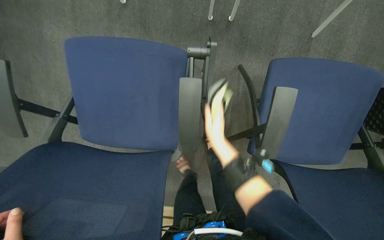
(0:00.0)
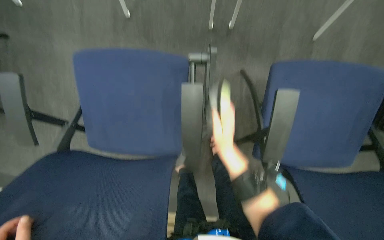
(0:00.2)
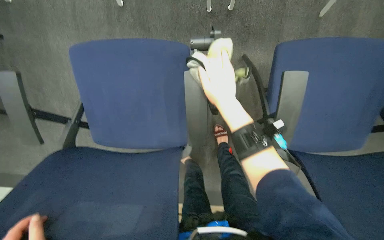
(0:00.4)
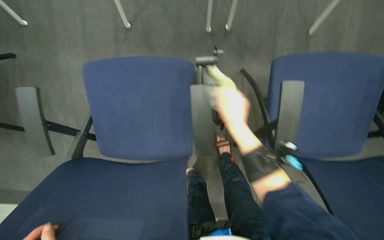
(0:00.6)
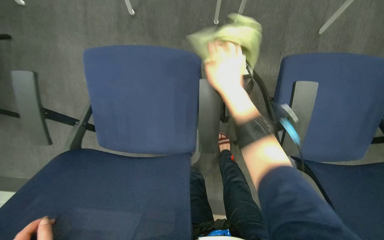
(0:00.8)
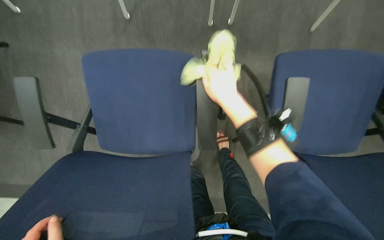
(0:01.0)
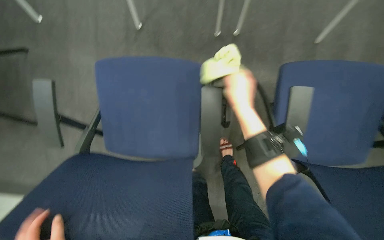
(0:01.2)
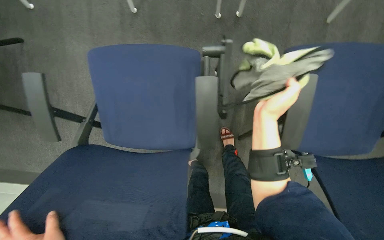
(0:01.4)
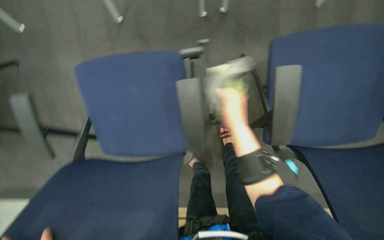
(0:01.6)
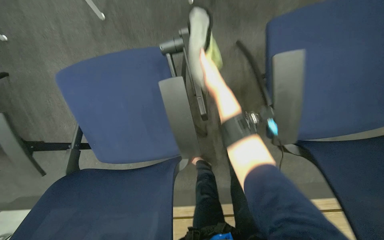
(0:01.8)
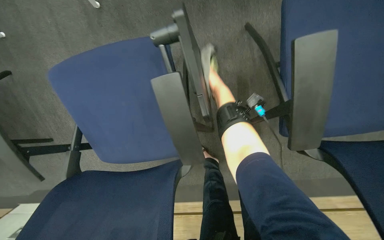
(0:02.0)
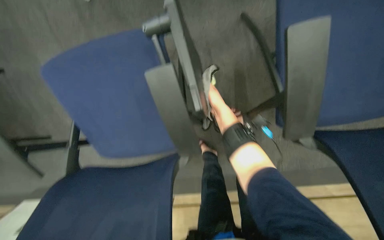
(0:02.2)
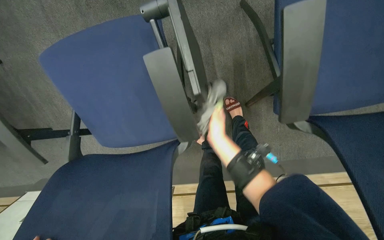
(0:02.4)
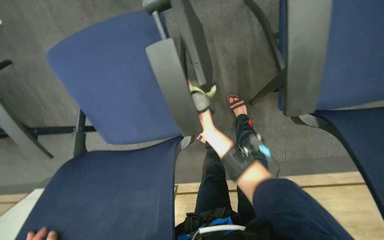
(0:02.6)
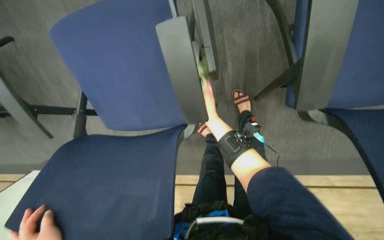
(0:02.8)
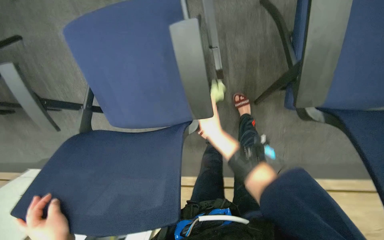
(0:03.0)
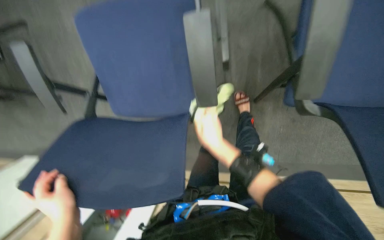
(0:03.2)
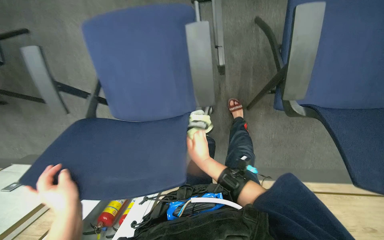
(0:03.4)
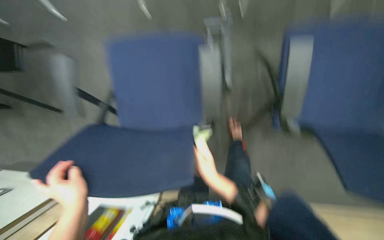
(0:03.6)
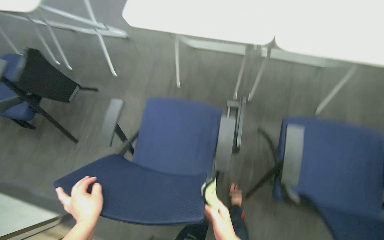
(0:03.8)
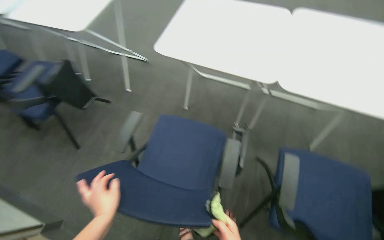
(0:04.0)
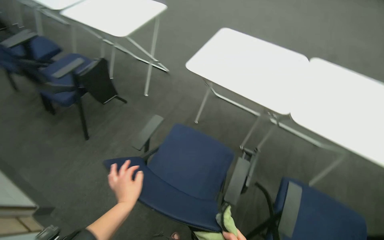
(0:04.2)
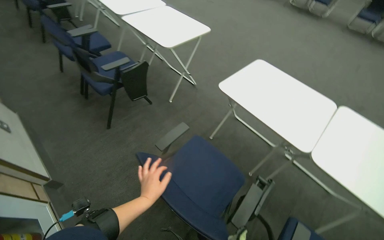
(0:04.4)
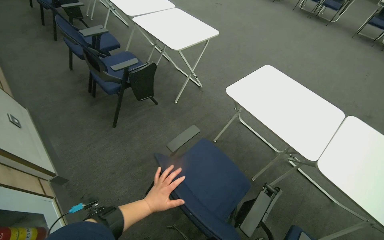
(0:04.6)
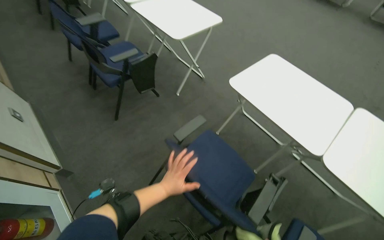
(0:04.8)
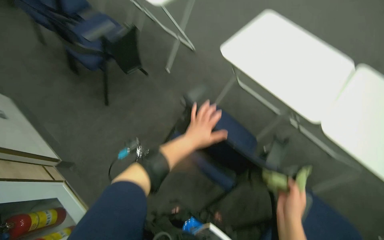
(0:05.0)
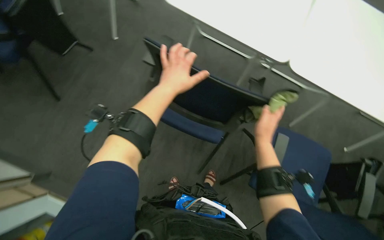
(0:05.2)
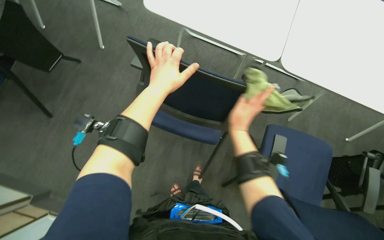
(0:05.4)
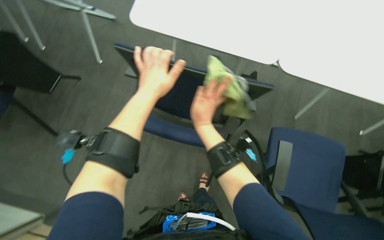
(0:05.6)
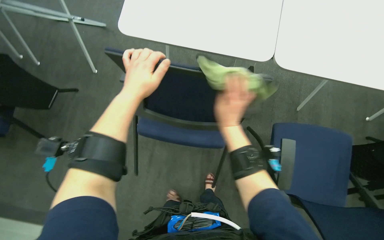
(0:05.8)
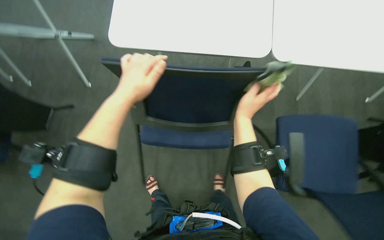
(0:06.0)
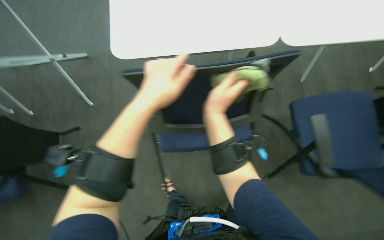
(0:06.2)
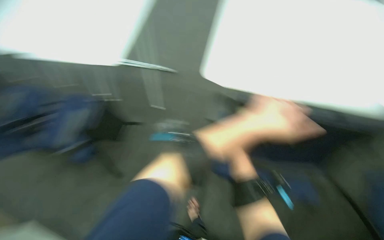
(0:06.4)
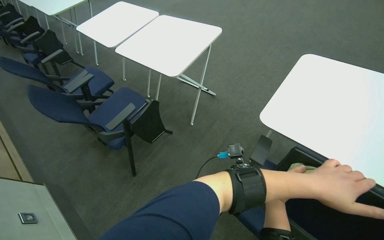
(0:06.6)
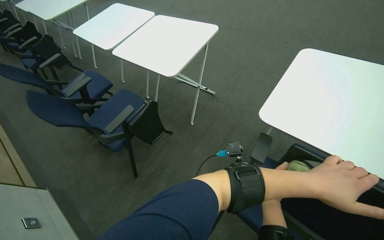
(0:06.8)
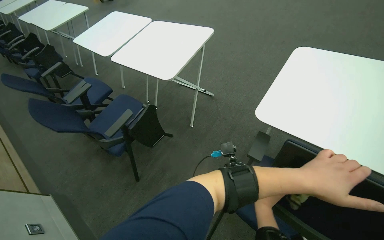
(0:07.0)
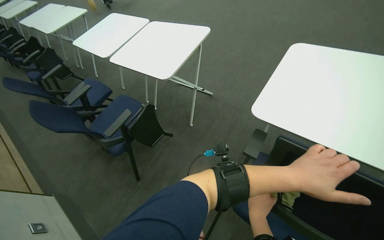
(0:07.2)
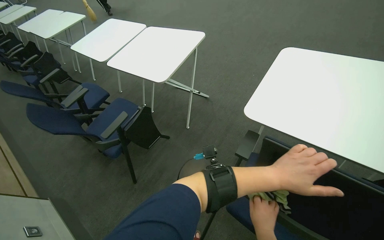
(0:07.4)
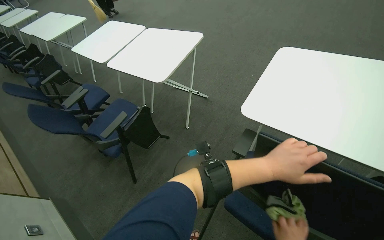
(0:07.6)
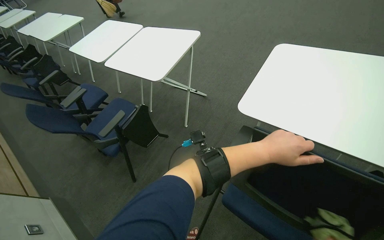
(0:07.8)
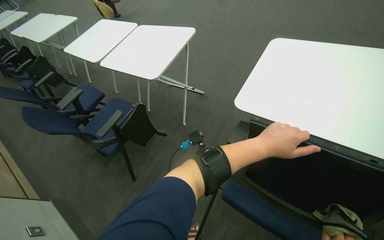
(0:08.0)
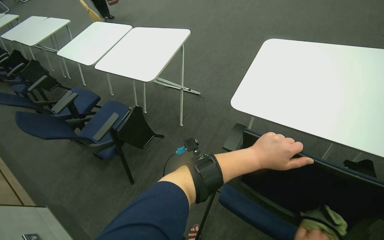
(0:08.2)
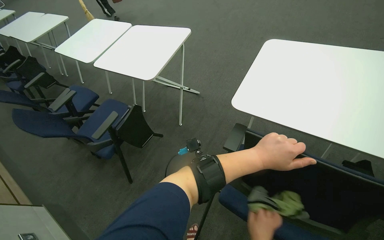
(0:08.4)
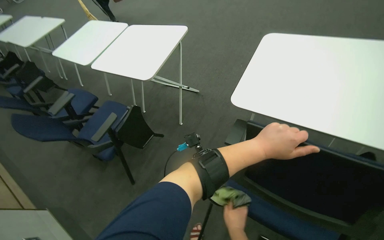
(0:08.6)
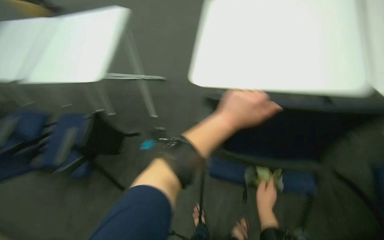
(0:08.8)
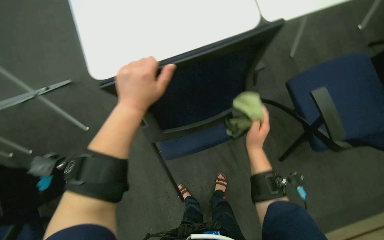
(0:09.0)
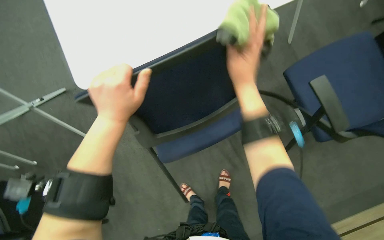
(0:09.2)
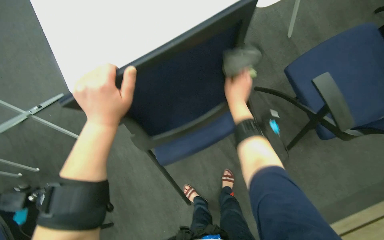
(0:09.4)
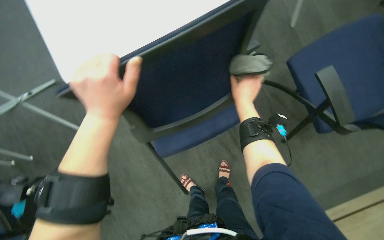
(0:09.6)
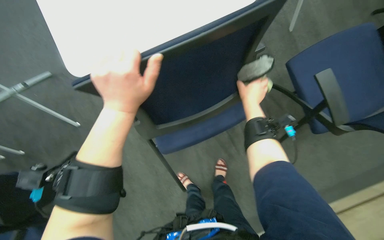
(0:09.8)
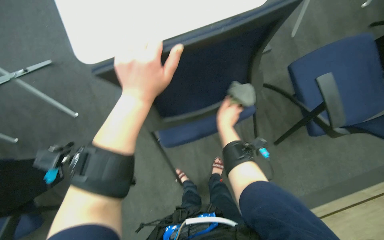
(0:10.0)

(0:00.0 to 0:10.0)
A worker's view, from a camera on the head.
Job: wiping surfaces.
The whole recording: Wiping conference room chairs. The worker wipes the seats, backrests, and frames of conference room chairs with a cloth.
0:00.0 - 0:01.4: The right hand travels nearer to the camera by approximately 10 cm.
0:01.4 - 0:02.8: The wearer looks roughly 10 degrees further downward. The right hand heads farther from the camera, covering approximately 30 cm, and travels up the picture and back again, approximately 10 cm each way.
0:02.8 - 0:04.2: The camera travels about 40 cm. The camera pitches upward, by some 50 degrees. The scene turns roughly 40 degrees clockwise in the picture.
0:04.2 - 0:05.8: The view tips downward by some 15 degrees.
0:05.8 - 0:07.2: The head rotates roughly 30 degrees to the left. The wearer looks roughly 20 degrees further upward.
0:07.2 - 0:08.6: The left hand is displaced to the left by about 10 cm.
0:08.6 - 0:10.0: The wearer looks some 50 degrees further to the right. The camera pitches downward, by about 20 degrees.

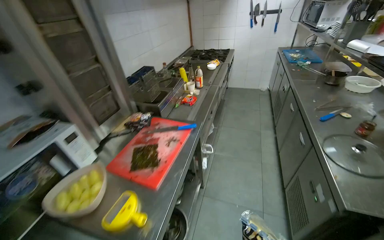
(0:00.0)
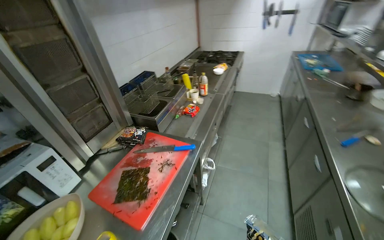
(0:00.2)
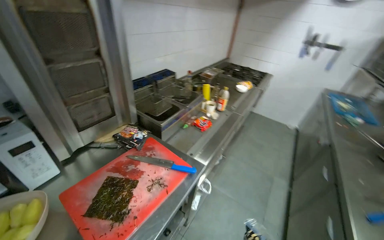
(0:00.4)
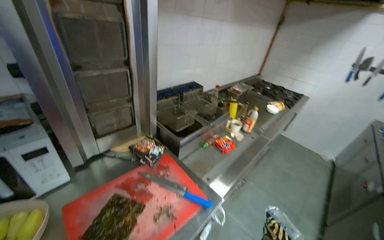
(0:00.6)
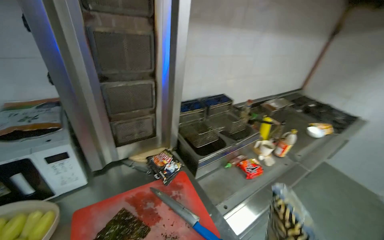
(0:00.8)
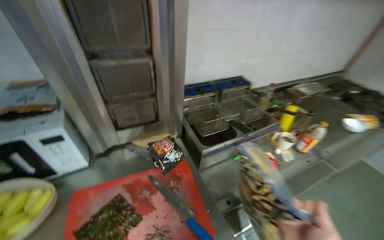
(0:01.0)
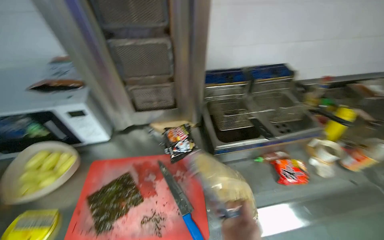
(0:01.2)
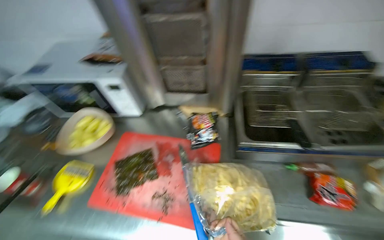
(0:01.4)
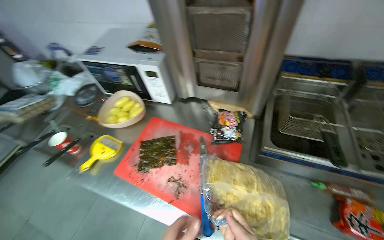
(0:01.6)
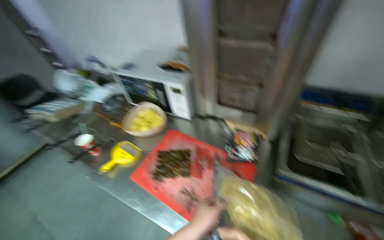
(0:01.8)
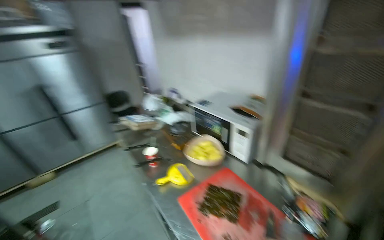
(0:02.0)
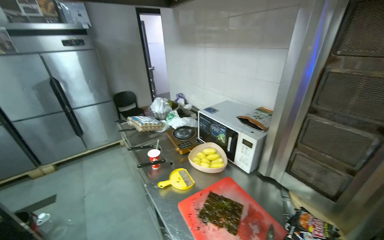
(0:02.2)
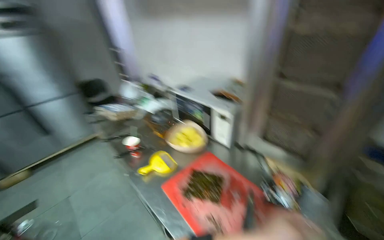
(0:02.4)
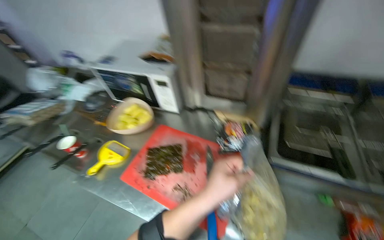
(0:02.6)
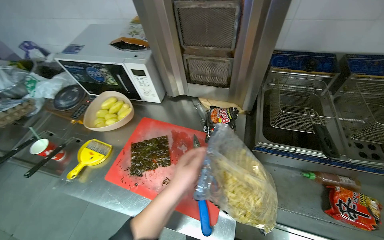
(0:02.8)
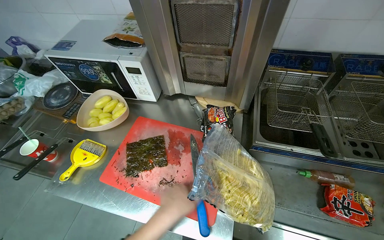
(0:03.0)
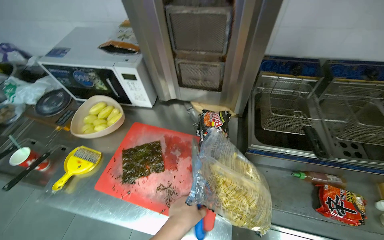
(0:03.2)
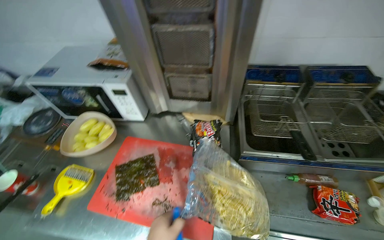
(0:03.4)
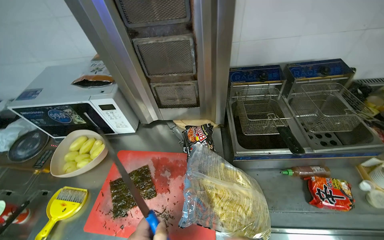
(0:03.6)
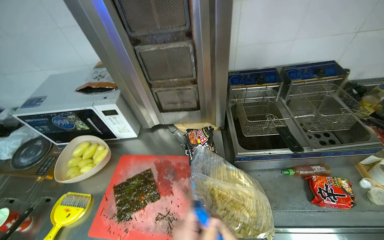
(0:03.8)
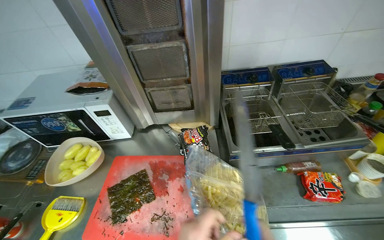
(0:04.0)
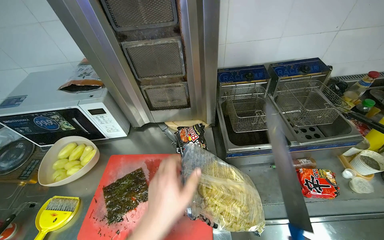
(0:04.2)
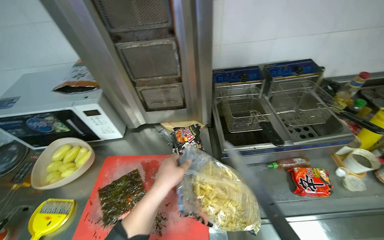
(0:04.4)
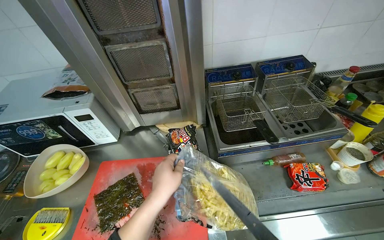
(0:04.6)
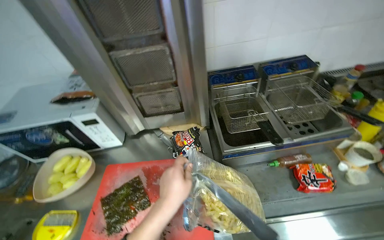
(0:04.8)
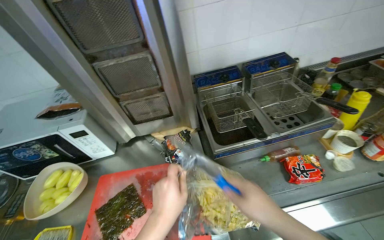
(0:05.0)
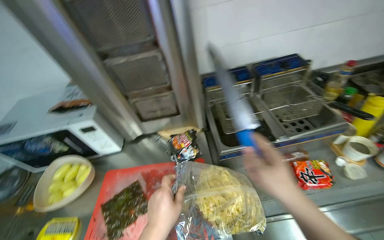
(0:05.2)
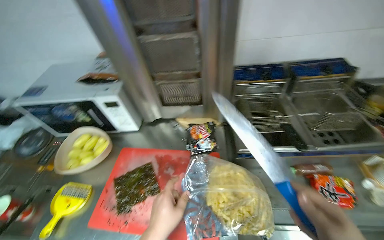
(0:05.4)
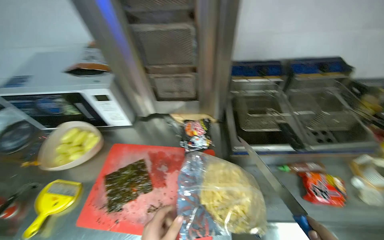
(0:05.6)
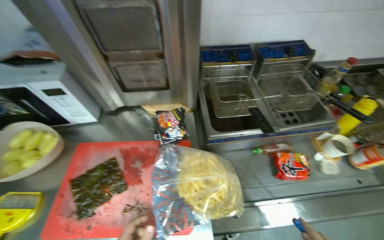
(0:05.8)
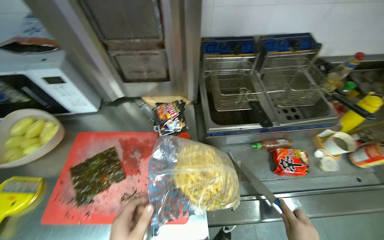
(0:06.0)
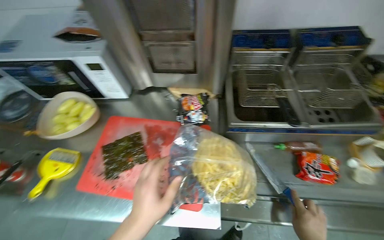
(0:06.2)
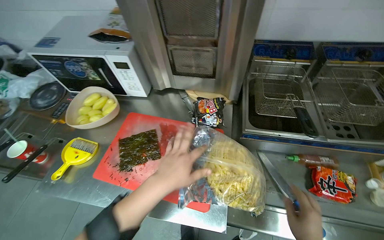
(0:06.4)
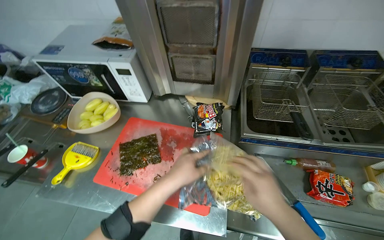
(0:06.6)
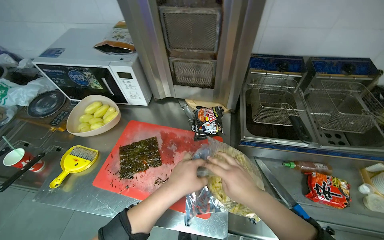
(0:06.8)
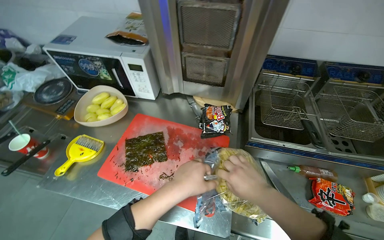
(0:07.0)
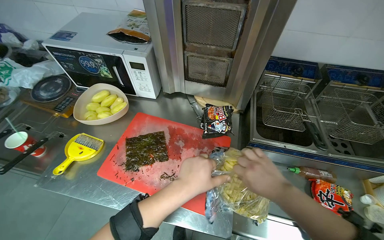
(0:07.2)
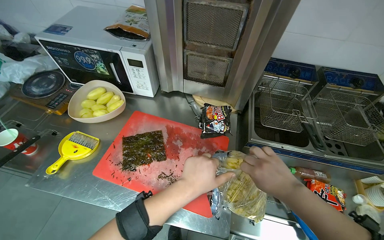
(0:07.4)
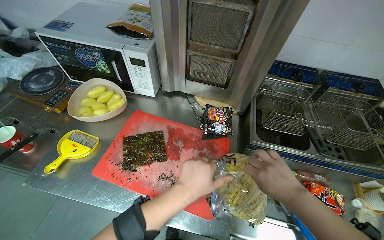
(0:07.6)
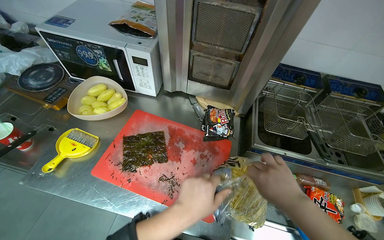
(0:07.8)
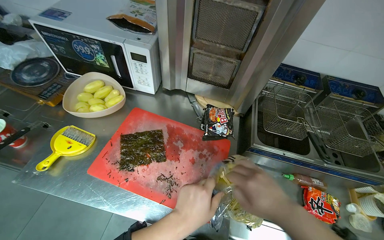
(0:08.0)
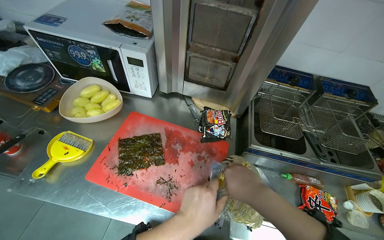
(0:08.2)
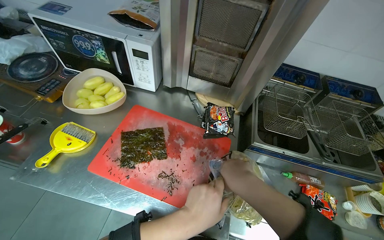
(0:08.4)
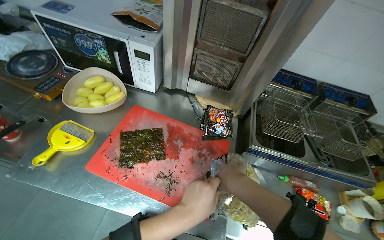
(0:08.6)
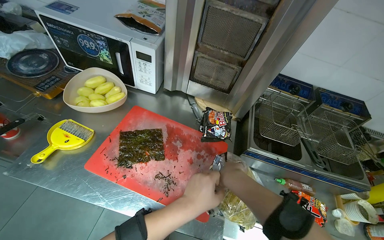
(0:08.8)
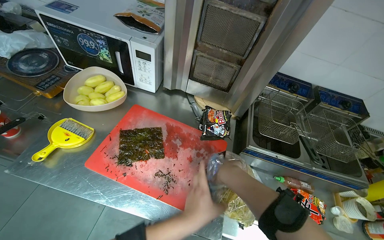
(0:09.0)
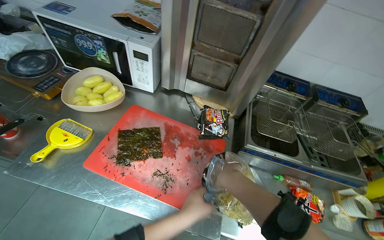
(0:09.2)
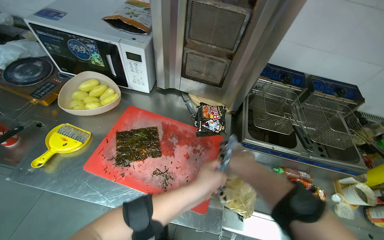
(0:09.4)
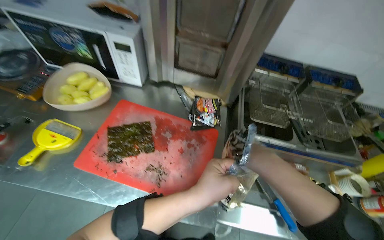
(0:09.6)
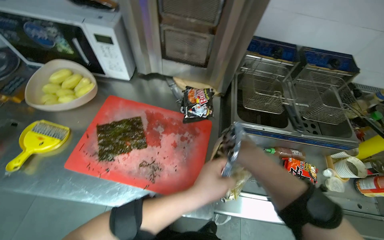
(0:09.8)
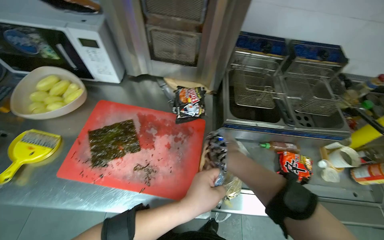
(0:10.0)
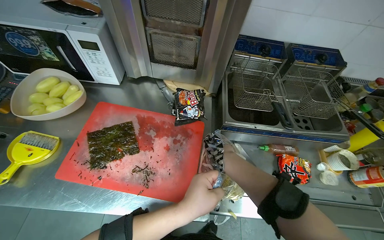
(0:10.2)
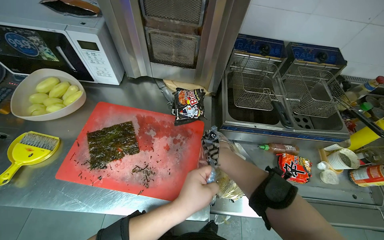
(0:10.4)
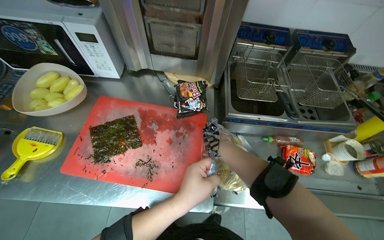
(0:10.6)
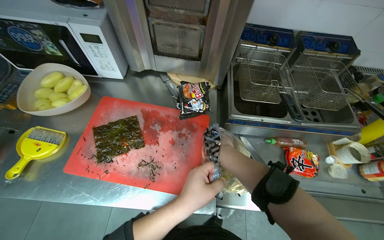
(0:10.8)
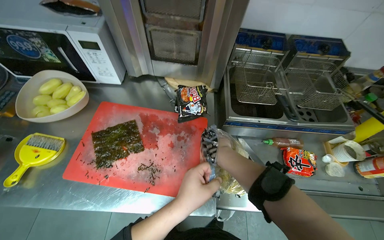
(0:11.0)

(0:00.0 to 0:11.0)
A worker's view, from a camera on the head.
Job: cooking food.
The whole recording: Loading french fries into deep fryer. The worker opens a bag of french fries and places them into a deep fryer basket.
0:00.0 - 0:01.6: The head travels about 80 cm. The wearer's head swings roughly 95 degrees to the left. The camera pitches downward, by about 15 degrees.
0:09.4 - 0:11.0: The right hand goes roughly 15 cm farther from the camera.
